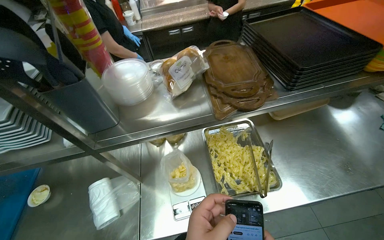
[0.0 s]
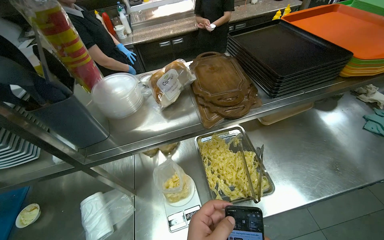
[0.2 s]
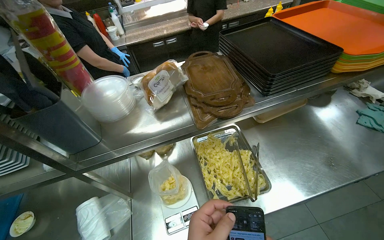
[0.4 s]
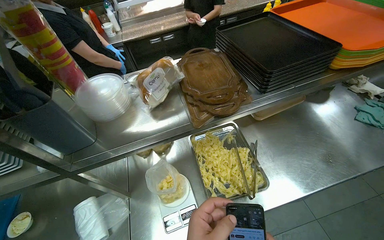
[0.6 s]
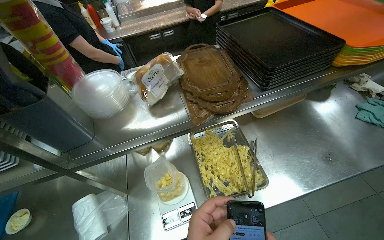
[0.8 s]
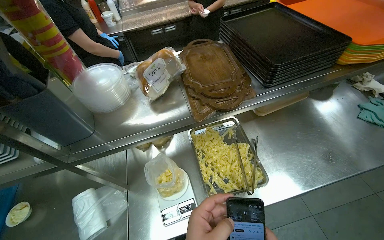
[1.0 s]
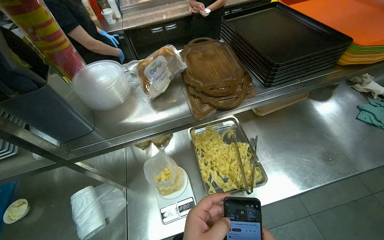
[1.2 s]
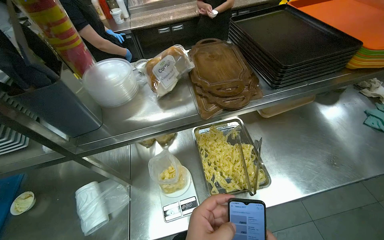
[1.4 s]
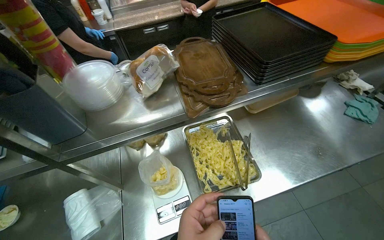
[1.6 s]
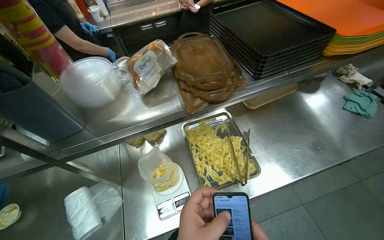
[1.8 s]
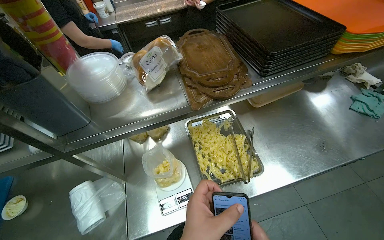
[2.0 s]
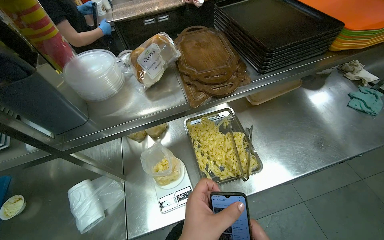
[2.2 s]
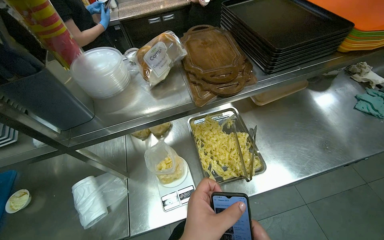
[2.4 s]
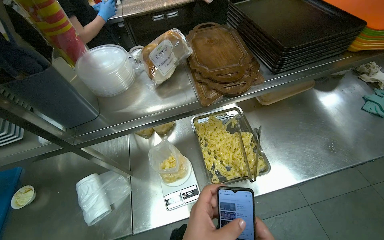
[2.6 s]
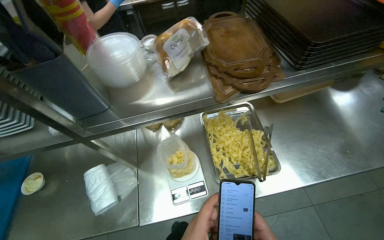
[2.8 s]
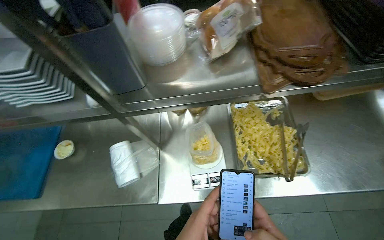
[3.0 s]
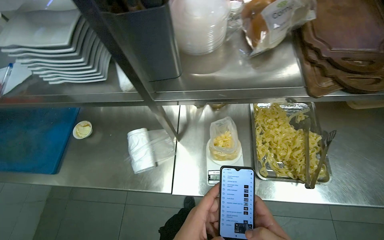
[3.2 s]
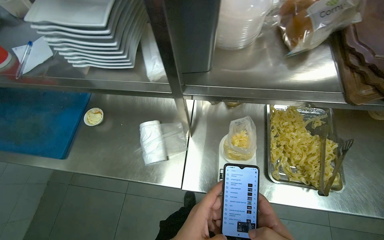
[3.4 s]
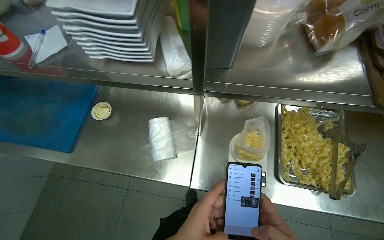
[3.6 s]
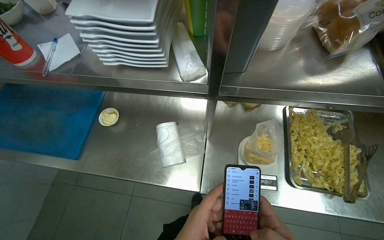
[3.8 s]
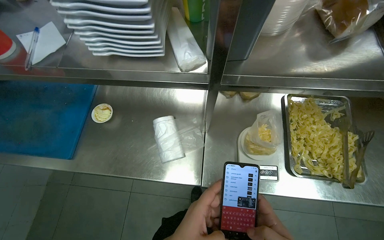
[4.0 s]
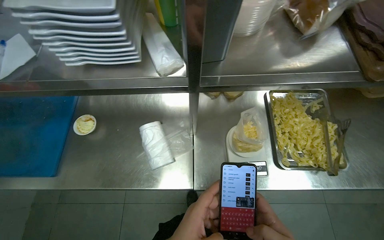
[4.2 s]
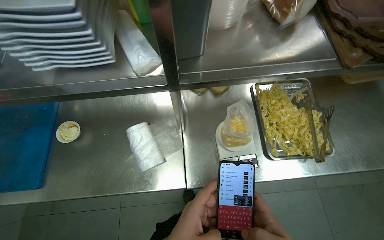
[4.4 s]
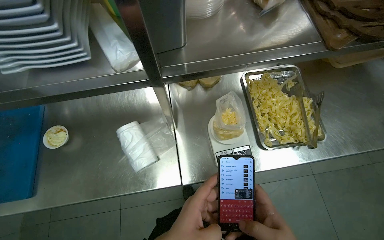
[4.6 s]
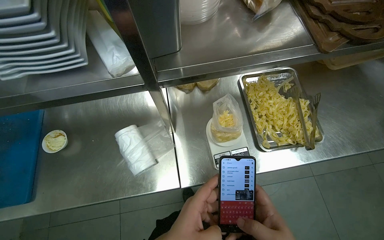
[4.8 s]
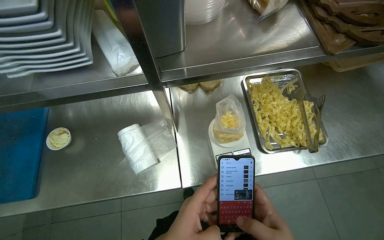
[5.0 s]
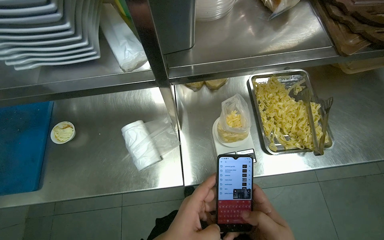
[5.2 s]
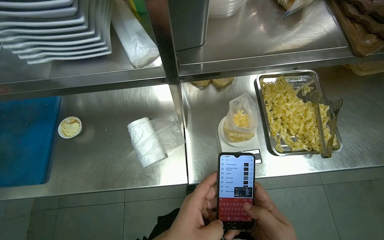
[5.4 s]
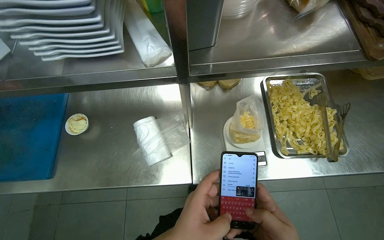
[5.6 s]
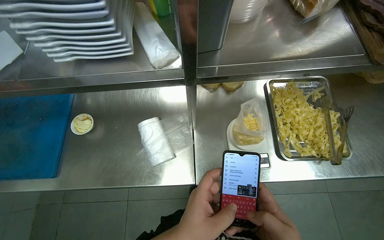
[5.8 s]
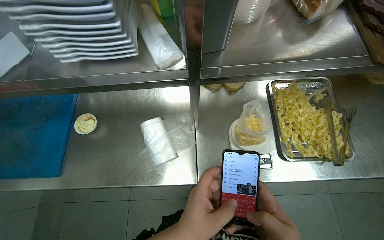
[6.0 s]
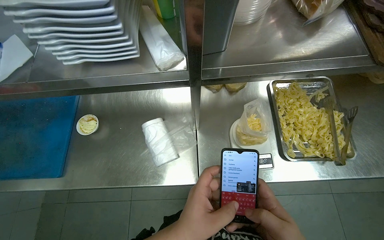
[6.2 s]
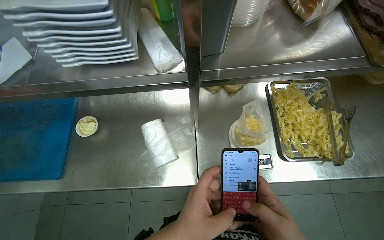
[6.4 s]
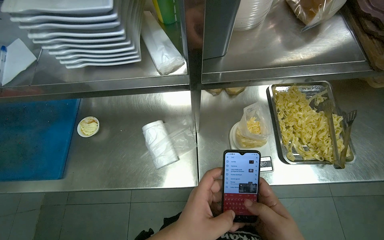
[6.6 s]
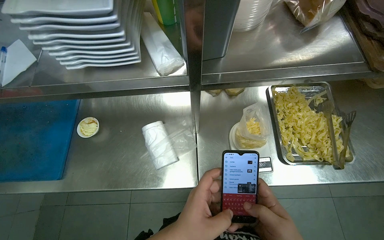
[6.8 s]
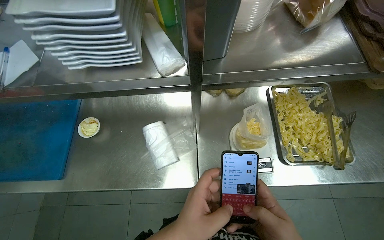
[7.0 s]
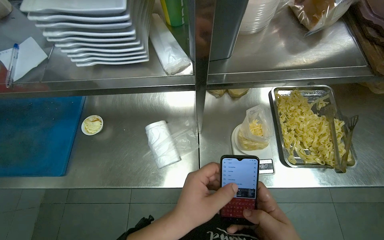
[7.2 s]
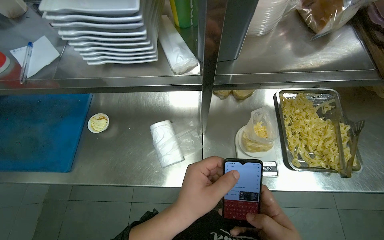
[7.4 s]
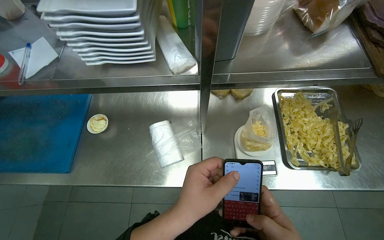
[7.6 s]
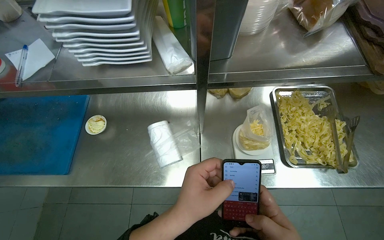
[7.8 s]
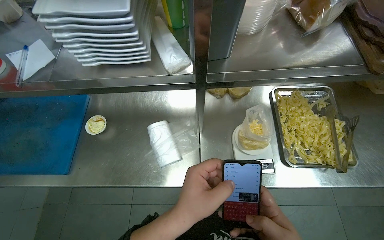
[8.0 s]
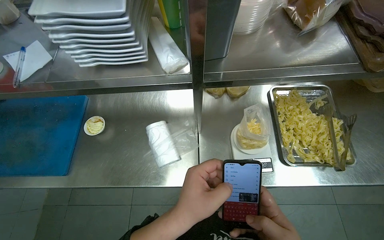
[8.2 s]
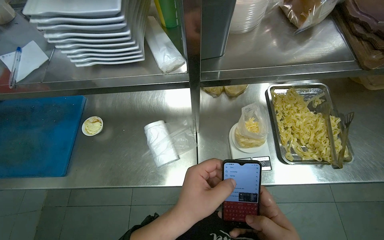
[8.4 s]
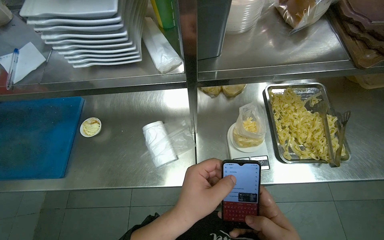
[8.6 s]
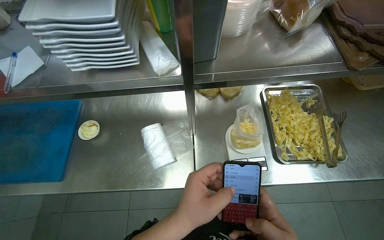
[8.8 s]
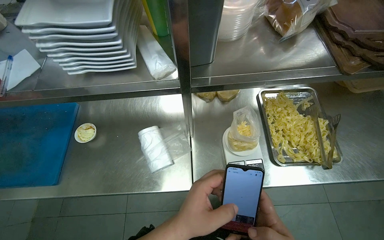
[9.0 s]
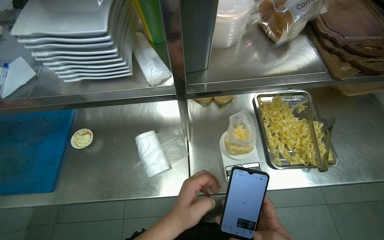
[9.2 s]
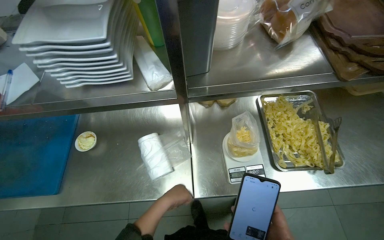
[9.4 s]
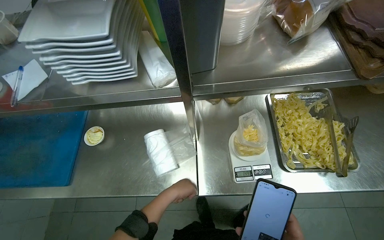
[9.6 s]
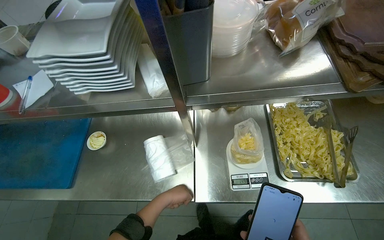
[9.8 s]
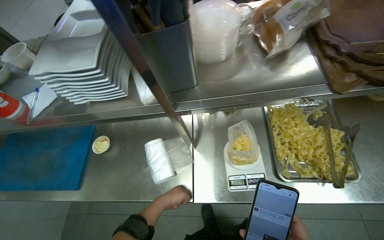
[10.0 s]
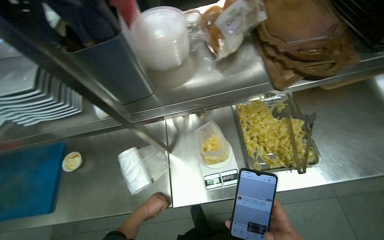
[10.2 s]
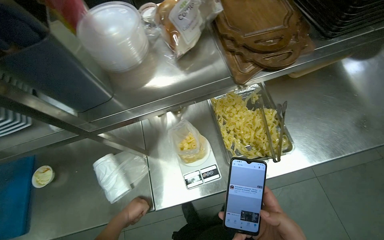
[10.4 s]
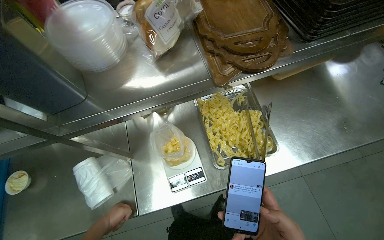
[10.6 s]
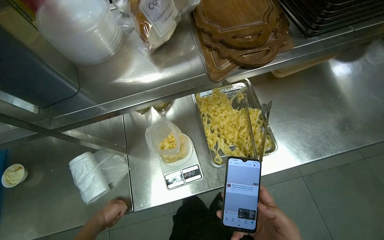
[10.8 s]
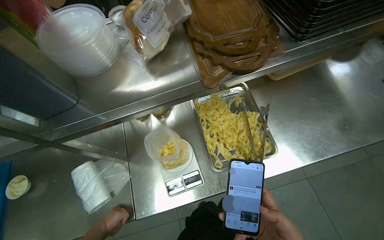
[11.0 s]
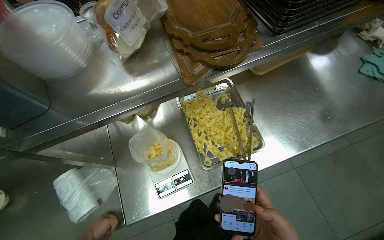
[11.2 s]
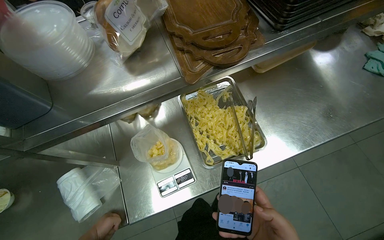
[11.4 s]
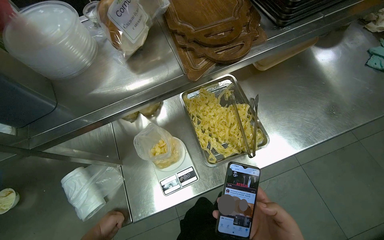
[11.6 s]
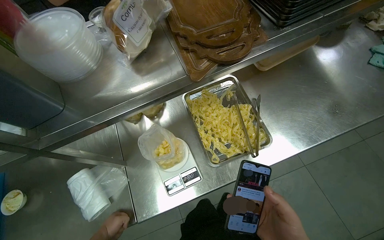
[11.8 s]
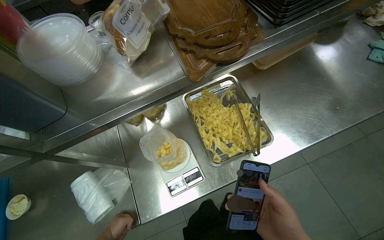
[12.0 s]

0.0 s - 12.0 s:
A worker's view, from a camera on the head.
Job: preparing food.
The whole recording: Weighing and bagging pasta. The worker uses tongs to scoop pasta from a tray into a plastic bag on a scale.
9.0 s - 10.4 s: The left hand goes approximately 25 cm farther from the camera.

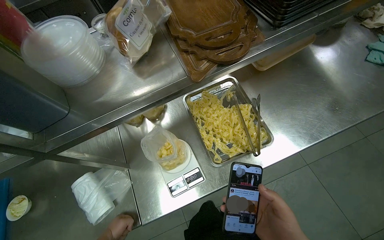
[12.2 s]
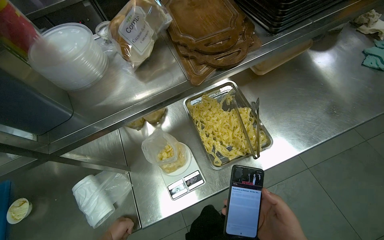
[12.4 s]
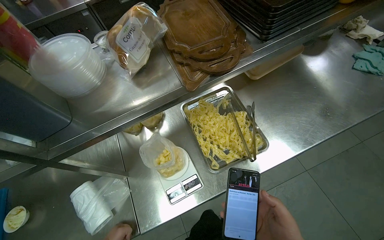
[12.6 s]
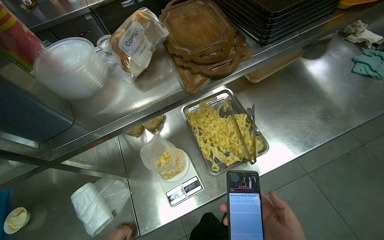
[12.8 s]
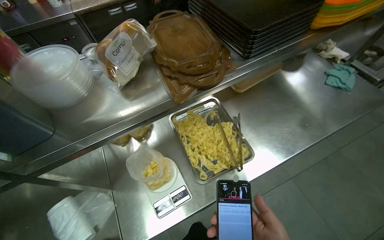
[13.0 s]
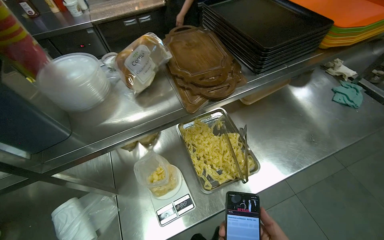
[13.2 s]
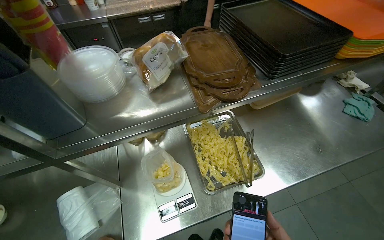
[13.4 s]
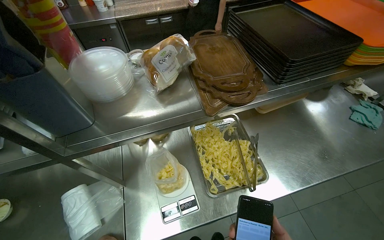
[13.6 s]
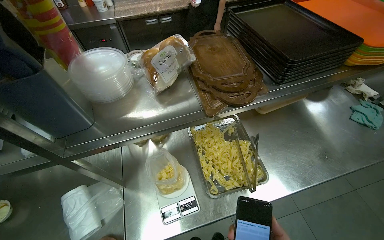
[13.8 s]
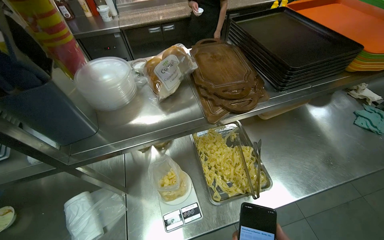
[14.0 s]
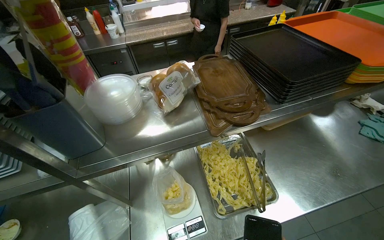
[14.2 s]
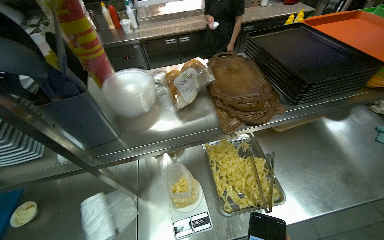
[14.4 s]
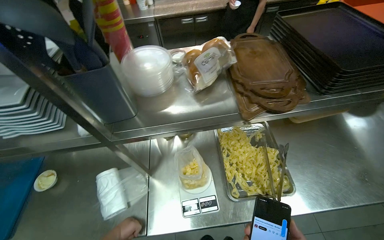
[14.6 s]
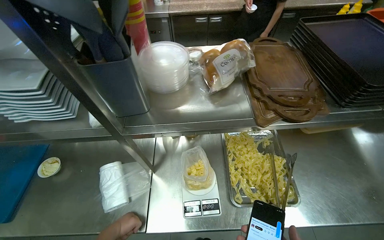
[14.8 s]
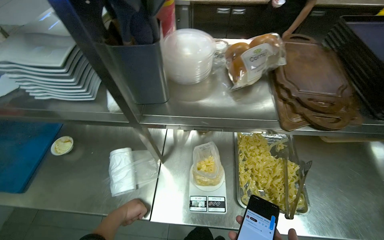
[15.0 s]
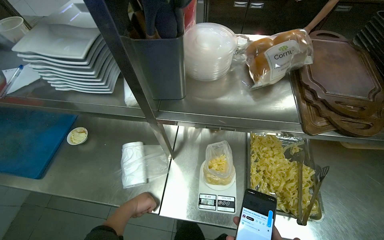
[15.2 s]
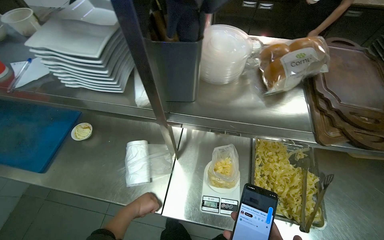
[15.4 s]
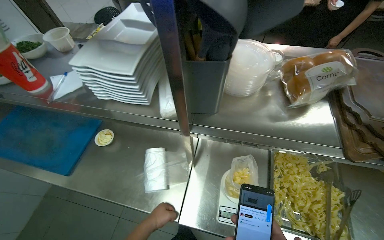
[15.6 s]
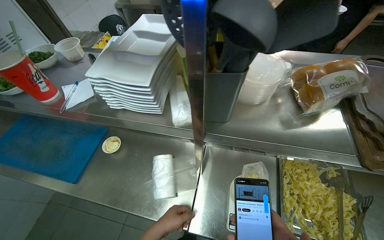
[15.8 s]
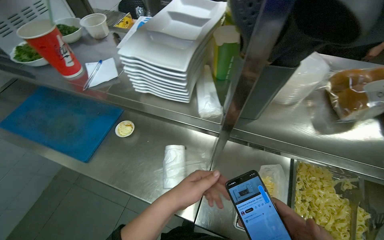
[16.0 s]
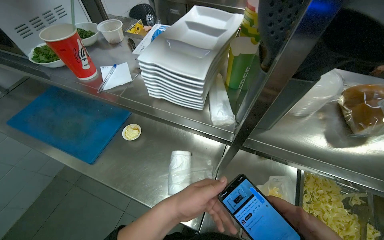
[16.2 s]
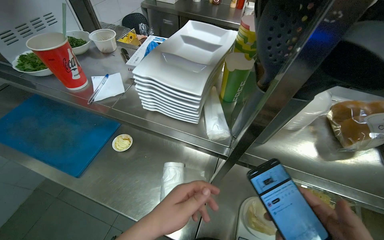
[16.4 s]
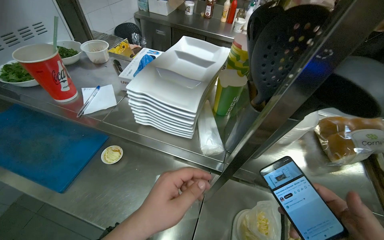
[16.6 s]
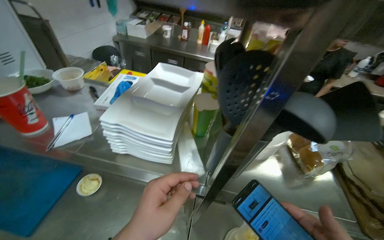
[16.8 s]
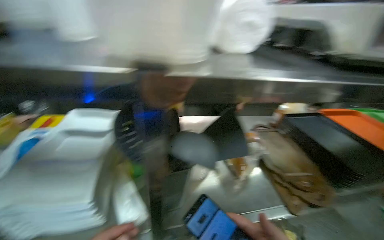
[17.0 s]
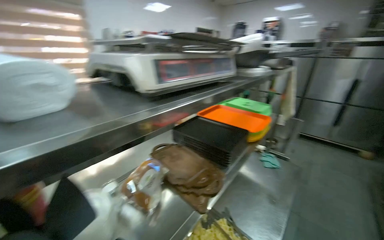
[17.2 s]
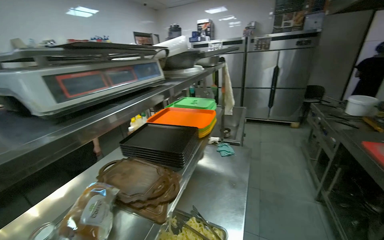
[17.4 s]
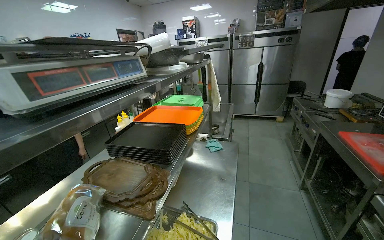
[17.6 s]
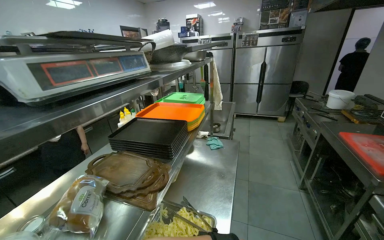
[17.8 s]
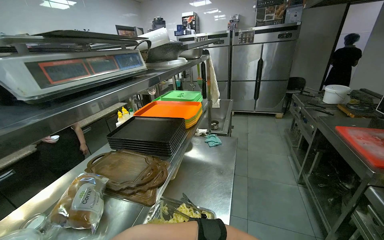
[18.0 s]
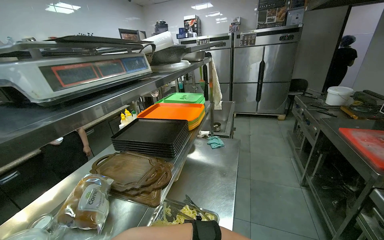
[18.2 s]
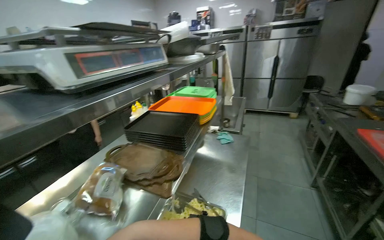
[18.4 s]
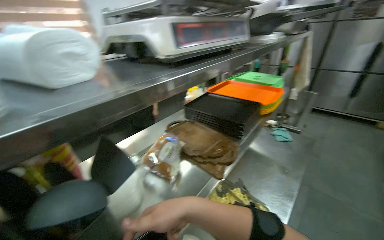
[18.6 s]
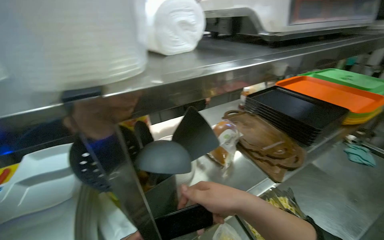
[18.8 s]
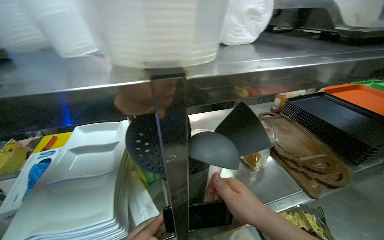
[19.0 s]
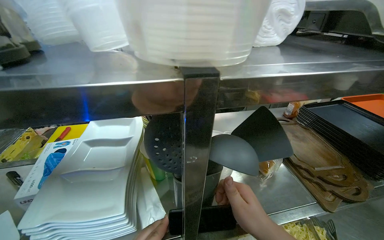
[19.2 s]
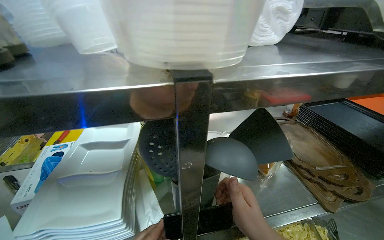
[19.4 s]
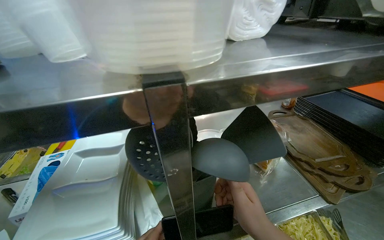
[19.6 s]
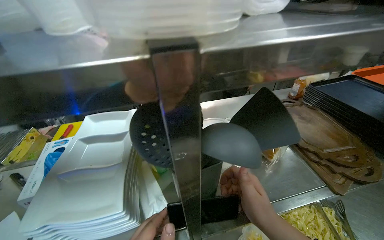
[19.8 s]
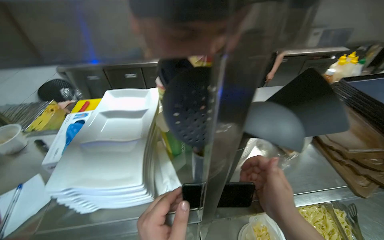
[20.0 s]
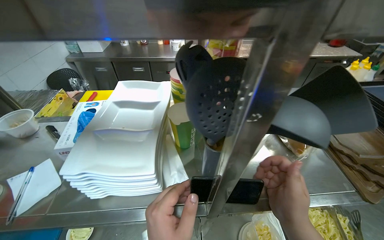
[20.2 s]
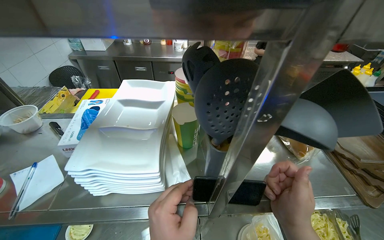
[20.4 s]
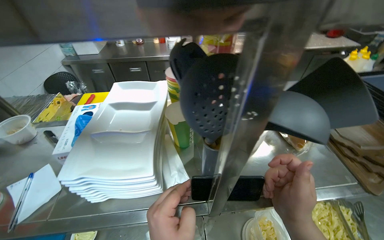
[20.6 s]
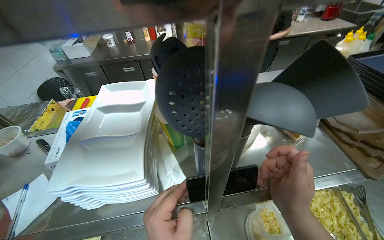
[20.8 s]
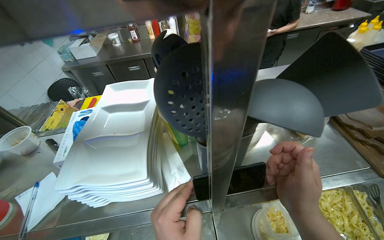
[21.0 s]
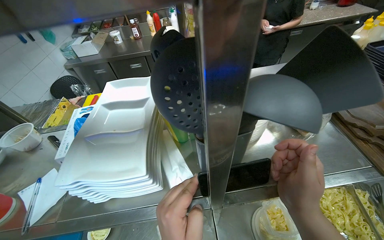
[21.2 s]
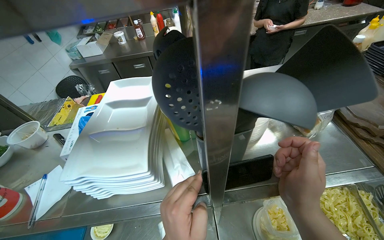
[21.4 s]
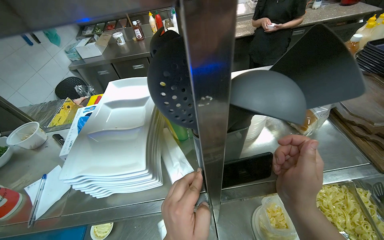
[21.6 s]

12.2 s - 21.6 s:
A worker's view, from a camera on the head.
Job: preparing food.
The whole recording: Weighing and bagging pasta. The worker uses tongs to scoop pasta from a tray into a plastic bag on a scale.
13.8 s - 15.4 s: The head rotates approximately 25 degrees to the left.
15.4 s - 17.0 s: The camera sweeps to the right, by approximately 25 degrees. The view tilts about 20 degrees upward.
17.0 s - 18.4 s: The wearer looks some 40 degrees further to the right.
18.4 s - 20.0 s: The wearer's head swings approximately 60 degrees to the left. The view tips downward by roughly 20 degrees.
